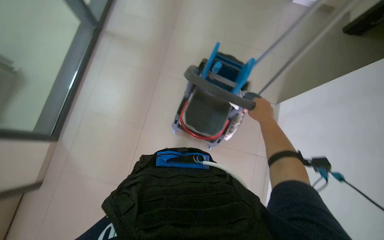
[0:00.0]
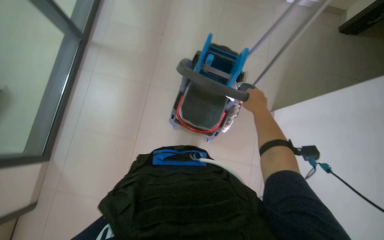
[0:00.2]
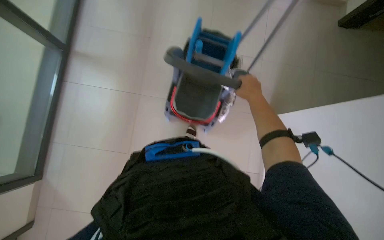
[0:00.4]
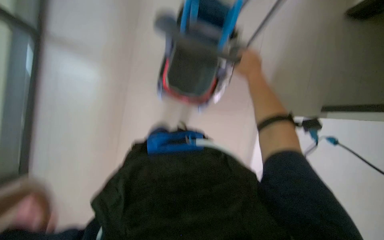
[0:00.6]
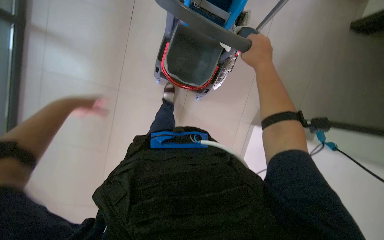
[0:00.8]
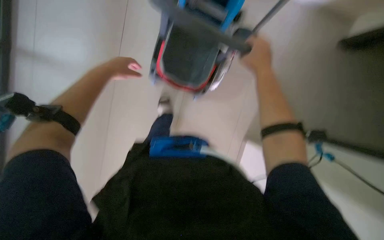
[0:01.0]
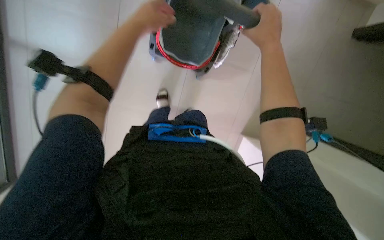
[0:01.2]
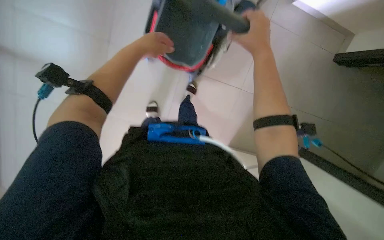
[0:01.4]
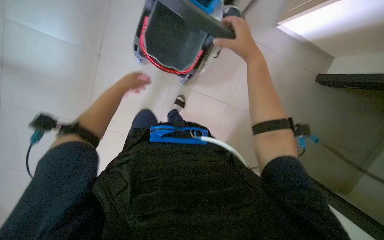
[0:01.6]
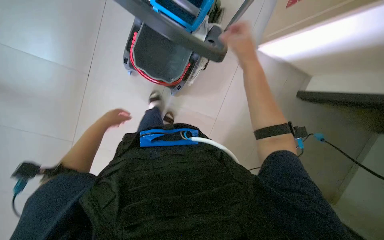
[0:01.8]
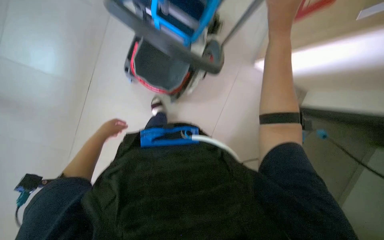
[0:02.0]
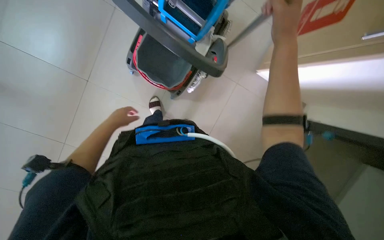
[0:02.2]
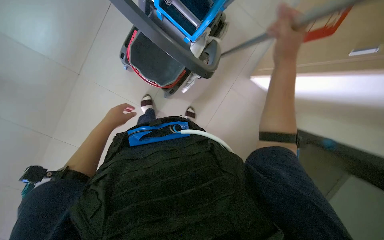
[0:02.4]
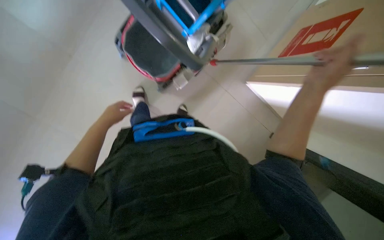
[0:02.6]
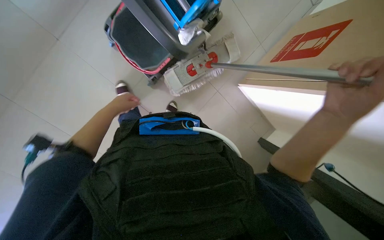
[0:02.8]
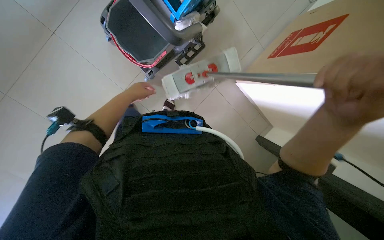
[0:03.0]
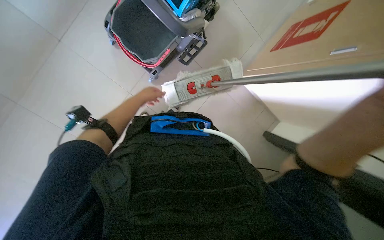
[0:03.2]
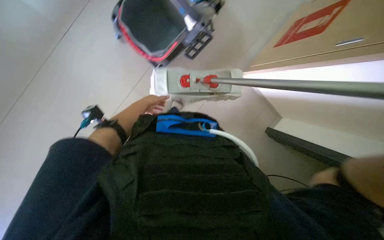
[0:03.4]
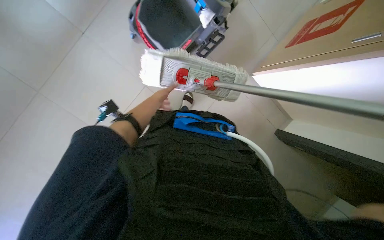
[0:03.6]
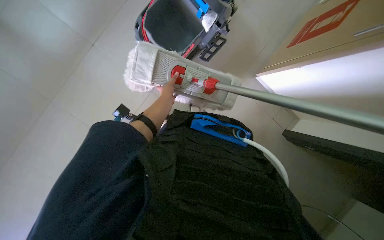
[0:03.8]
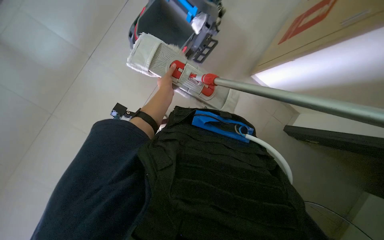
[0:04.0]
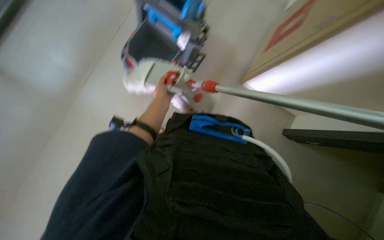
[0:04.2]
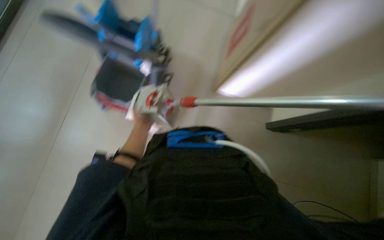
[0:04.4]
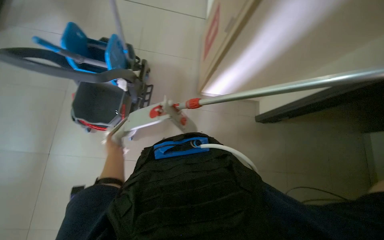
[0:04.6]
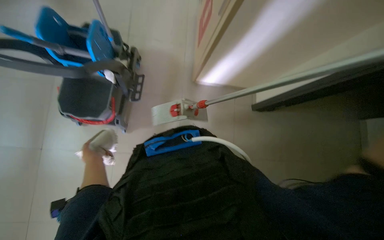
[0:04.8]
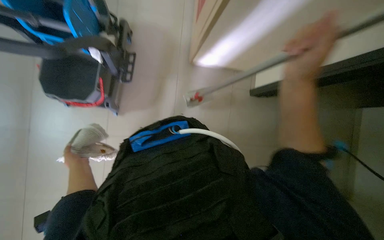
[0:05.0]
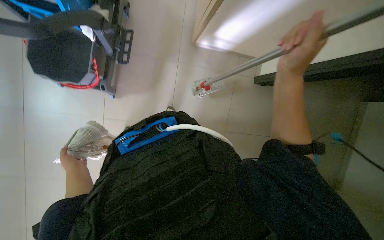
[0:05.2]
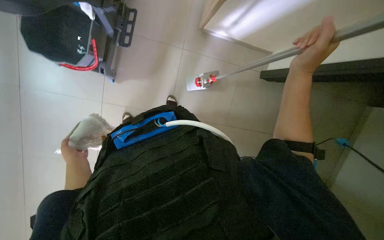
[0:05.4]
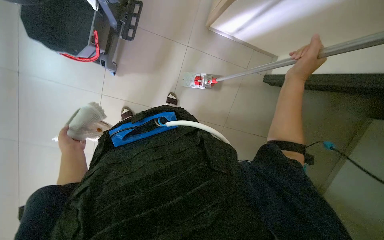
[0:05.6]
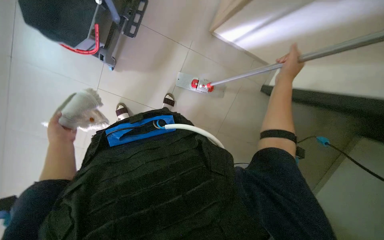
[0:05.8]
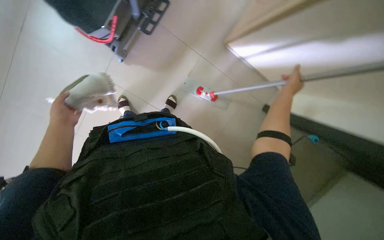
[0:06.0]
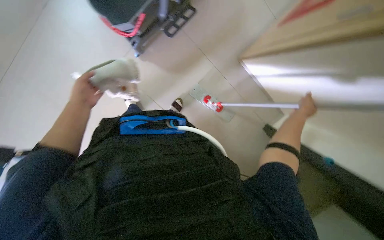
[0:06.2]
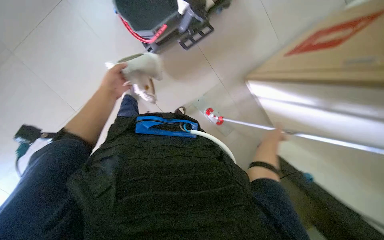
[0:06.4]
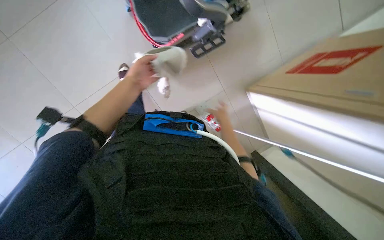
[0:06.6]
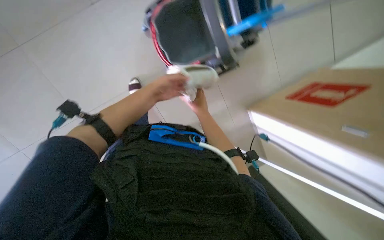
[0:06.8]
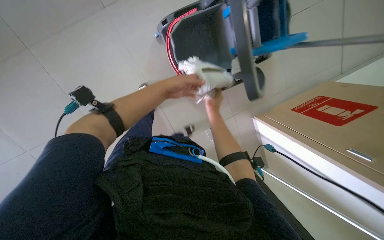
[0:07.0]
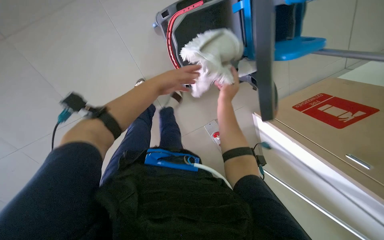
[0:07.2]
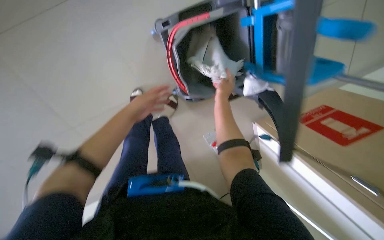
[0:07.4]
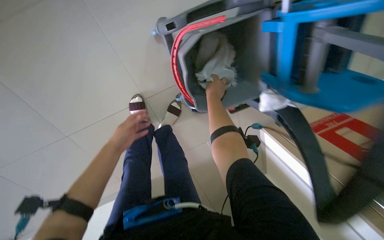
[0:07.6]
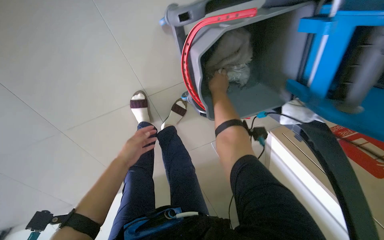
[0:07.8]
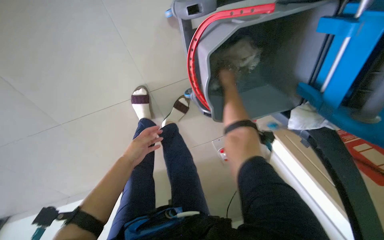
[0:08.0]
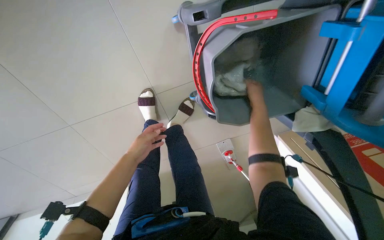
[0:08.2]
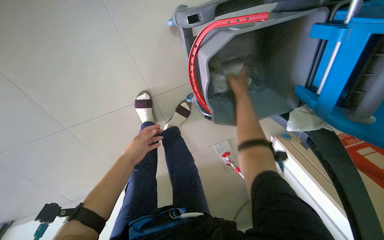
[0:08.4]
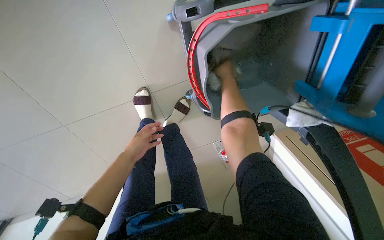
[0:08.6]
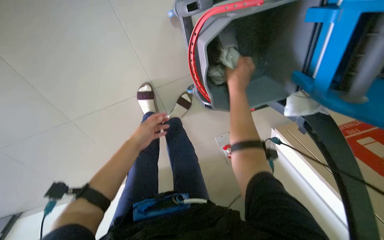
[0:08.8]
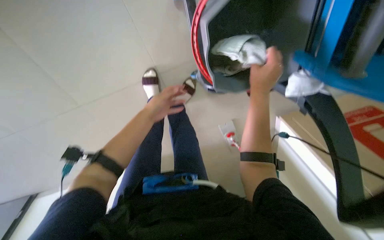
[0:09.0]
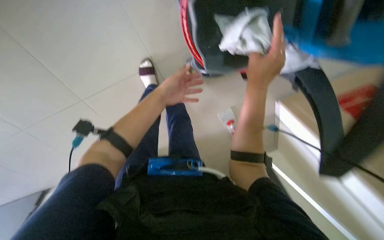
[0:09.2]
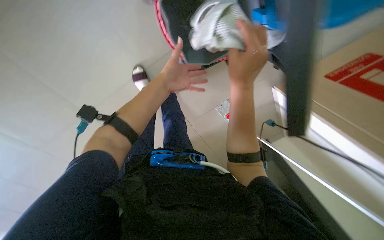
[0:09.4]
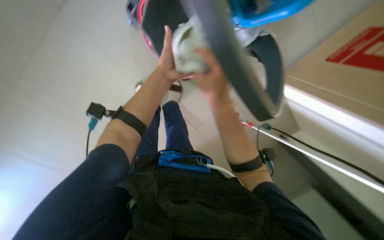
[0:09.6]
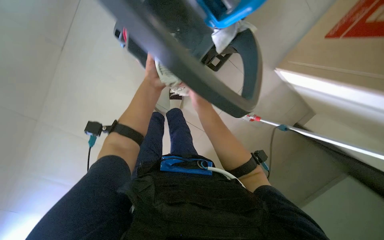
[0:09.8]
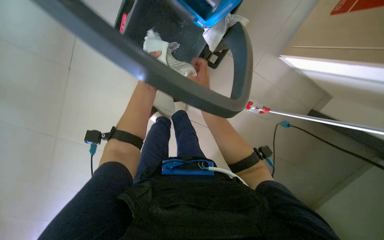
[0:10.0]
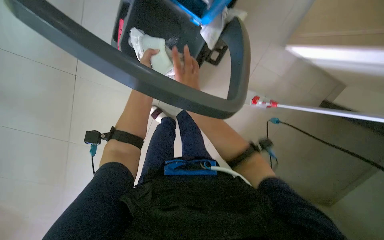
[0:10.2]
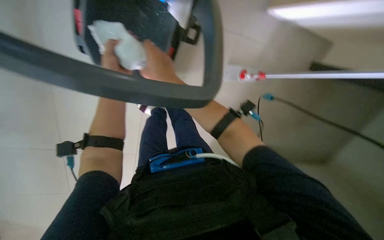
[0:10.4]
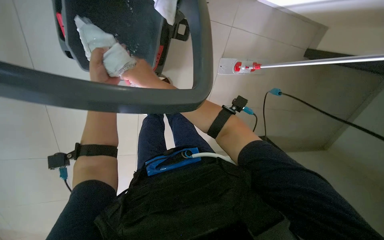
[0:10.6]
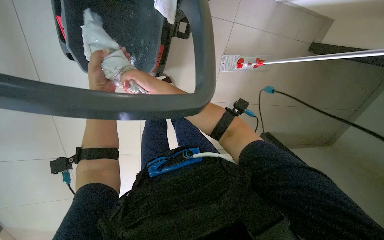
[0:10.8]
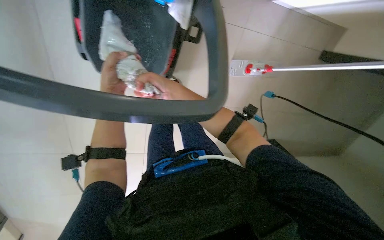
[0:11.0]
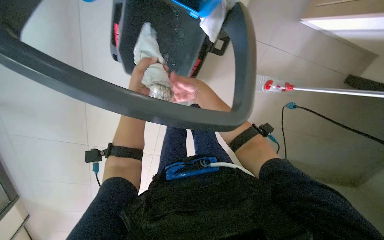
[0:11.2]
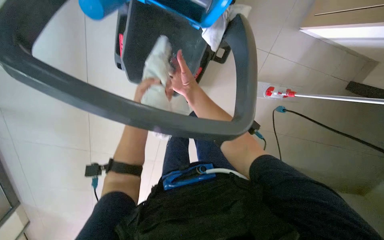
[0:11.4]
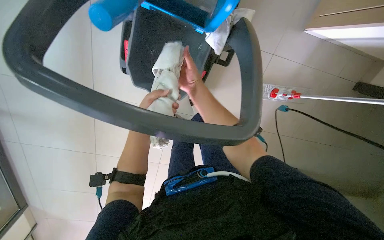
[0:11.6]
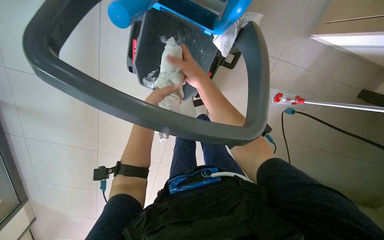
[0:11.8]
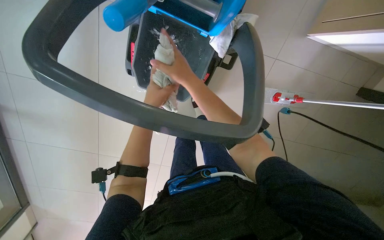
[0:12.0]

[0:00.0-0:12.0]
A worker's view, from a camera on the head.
Job: preparing cleaning supplies.
The whole recording: Preparing cleaning equipment. The worker moves the cleaning cart and prepares the mop by wringing and attaching the mop head.
0:00.0 to 0:01.6: The wearer looks about 20 degrees further downward.
0:01.6 to 0:03.0: The camera is aimed approximately 15 degrees further to the right. The right hand moves nearer to the camera, down the picture and to the right, some 25 cm.
0:03.0 to 0:04.4: The view tilts approximately 15 degrees upward.
0:04.4 to 0:06.0: The wearer looks about 20 degrees further downward.
0:06.0 to 0:07.6: The wearer moves about 40 cm. Everything in view rotates roughly 35 degrees clockwise.
0:07.6 to 0:09.0: The right hand goes approximately 10 cm nearer to the camera.
0:09.0 to 0:10.4: Everything in view rotates roughly 30 degrees counterclockwise.
0:10.4 to 0:12.0: The right hand goes farther from the camera and returns, approximately 15 cm each way.

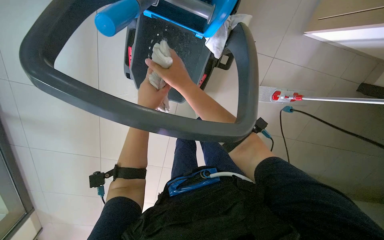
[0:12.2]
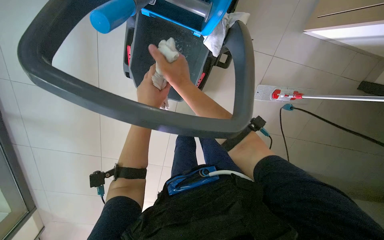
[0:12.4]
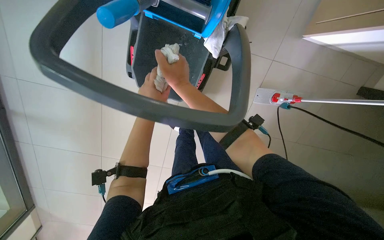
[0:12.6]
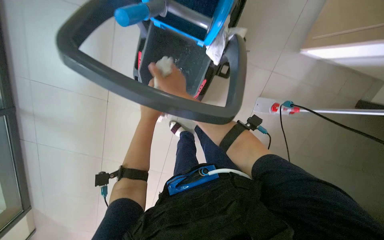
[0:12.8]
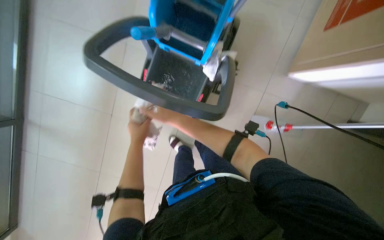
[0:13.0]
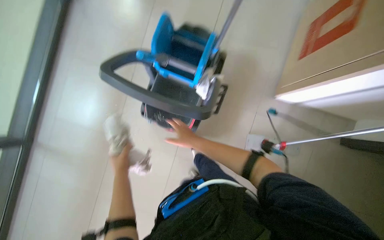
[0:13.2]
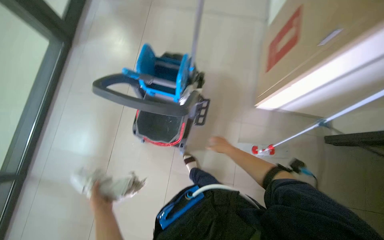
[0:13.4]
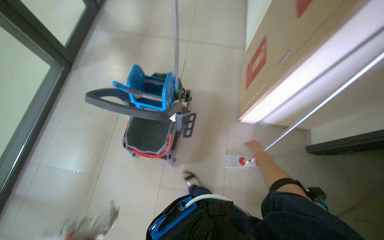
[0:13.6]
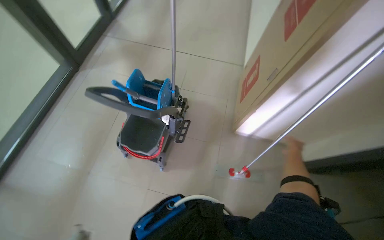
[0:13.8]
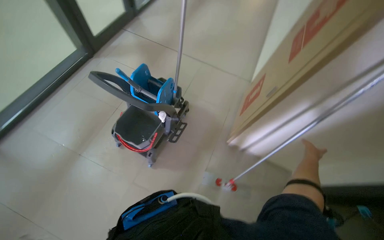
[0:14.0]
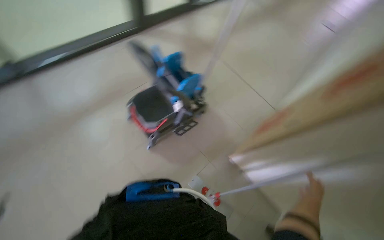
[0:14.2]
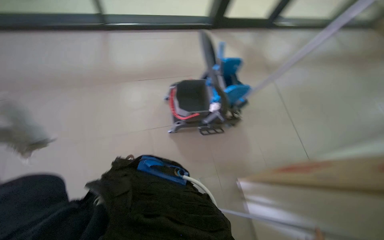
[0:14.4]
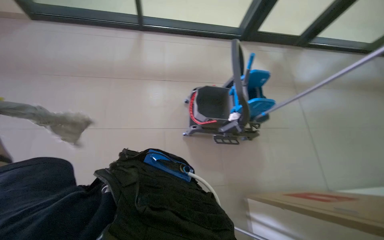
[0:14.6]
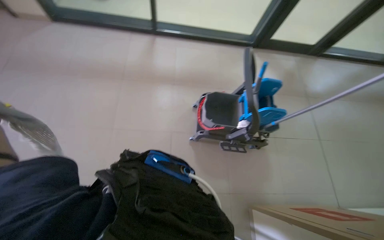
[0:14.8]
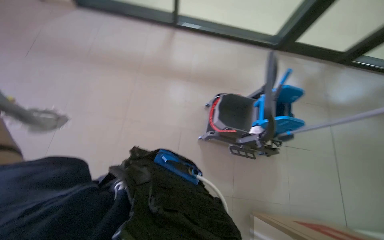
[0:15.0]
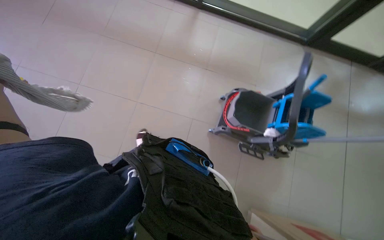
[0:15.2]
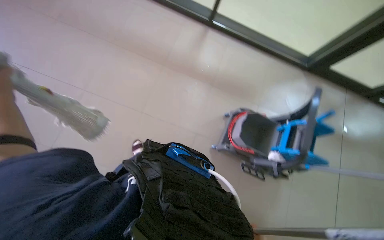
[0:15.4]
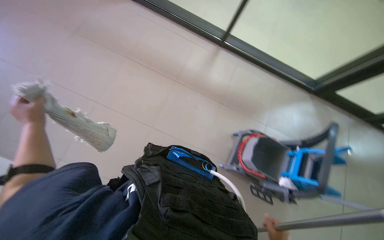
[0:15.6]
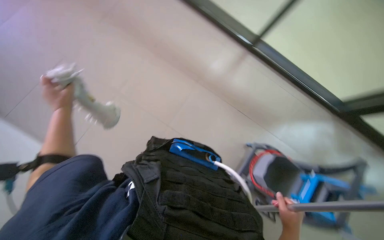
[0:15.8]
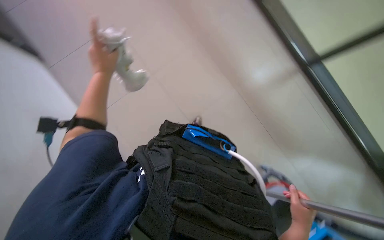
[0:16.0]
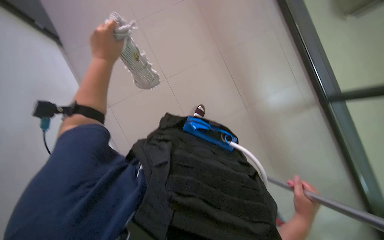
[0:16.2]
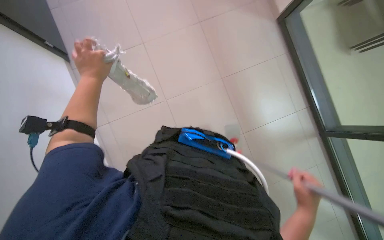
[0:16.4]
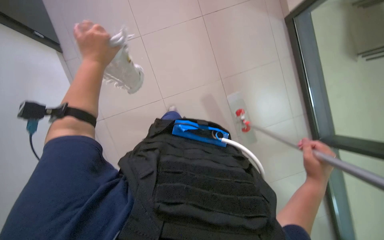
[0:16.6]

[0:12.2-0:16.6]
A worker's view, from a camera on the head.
Job: preparing cleaning supplies.
The whole recording: Preparing cleaning equipment. The worker moves the cleaning cart and prepares the mop by wringing and attaching the mop head.
0:12.2 to 0:13.6: The view tips upward by some 25 degrees.
0:13.6 to 0:15.2: The head rotates some 100 degrees to the left.
0:15.2 to 0:16.6: The wearer looks roughly 45 degrees further to the left. The view tilts roughly 15 degrees upward.

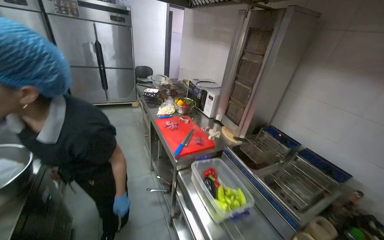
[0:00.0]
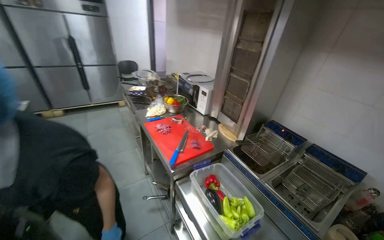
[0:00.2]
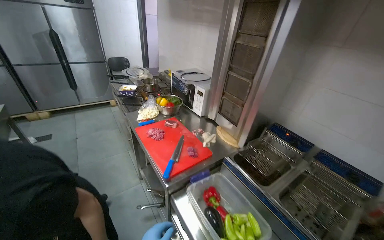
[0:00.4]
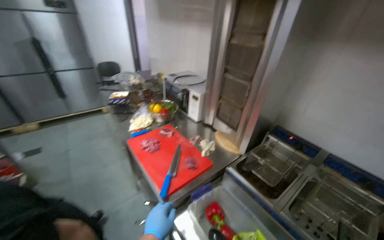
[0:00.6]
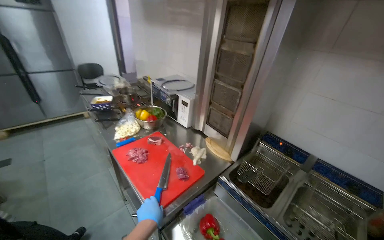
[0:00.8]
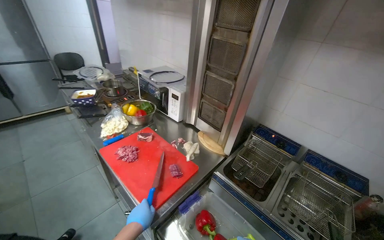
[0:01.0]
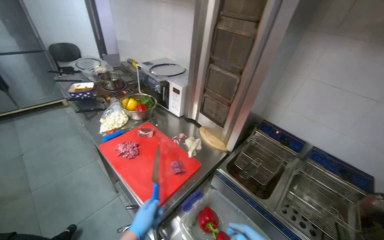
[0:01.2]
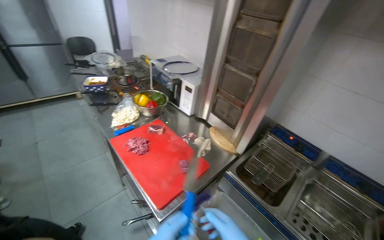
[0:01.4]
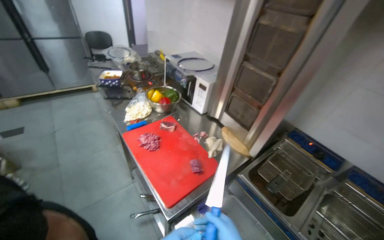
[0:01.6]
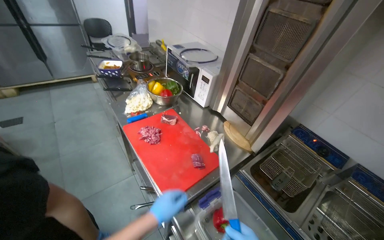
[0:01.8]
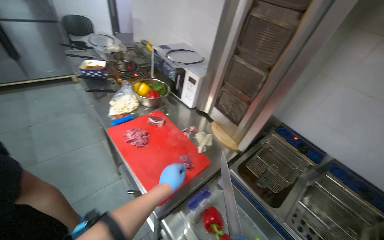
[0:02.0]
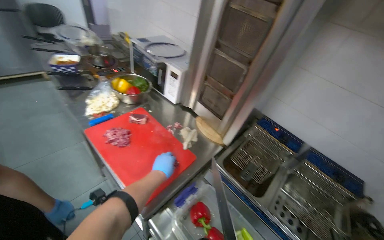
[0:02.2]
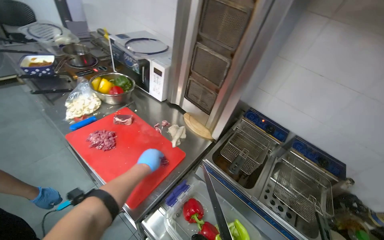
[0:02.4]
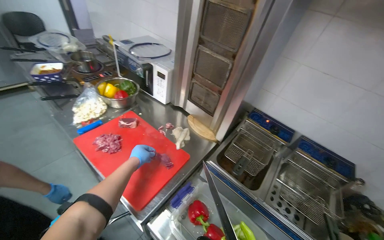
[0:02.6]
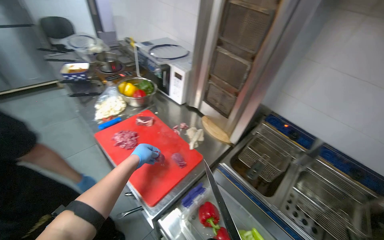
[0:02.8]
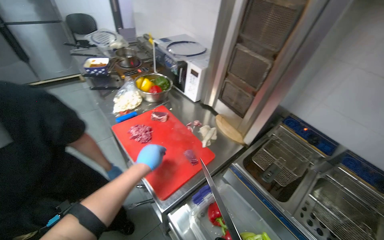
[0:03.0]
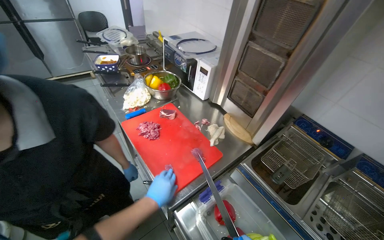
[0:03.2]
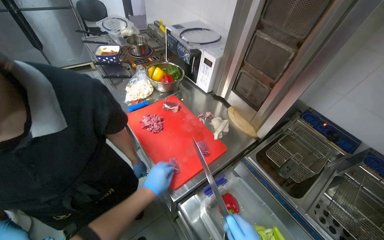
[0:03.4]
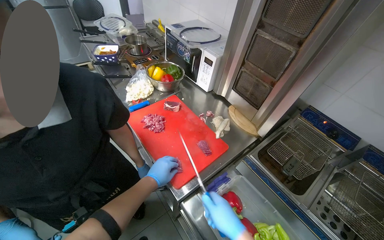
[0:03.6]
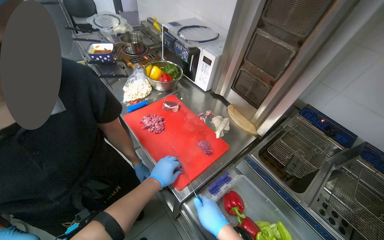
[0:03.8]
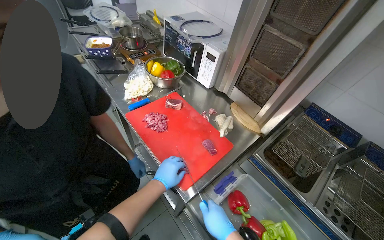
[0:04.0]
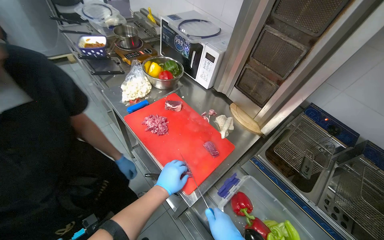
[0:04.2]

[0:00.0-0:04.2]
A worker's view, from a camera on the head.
Job: preparing food.
The whole recording: Slicing meat on cutting board. The worker slices pieces of meat on a red cutting board with a knife.
0:00.0 to 0:01.4: The wearer moves about 50 cm.
0:02.8 to 0:04.2: The left hand travels down the picture by some 10 cm.
